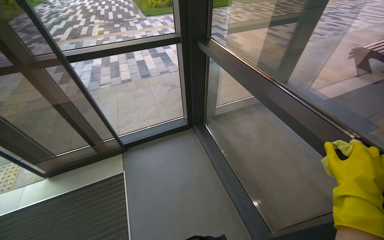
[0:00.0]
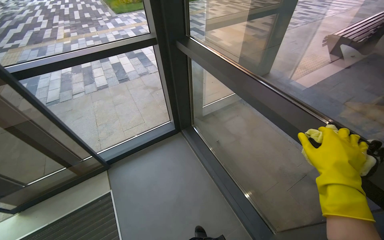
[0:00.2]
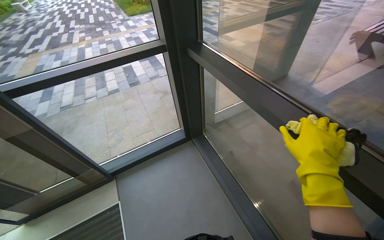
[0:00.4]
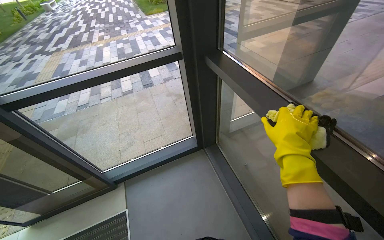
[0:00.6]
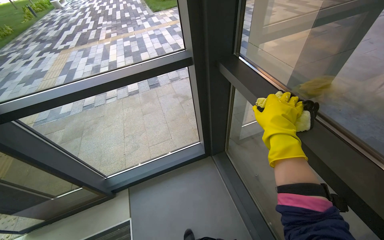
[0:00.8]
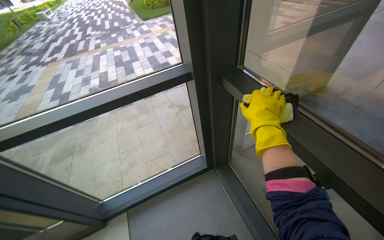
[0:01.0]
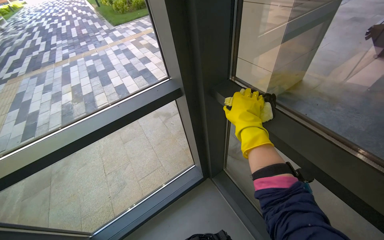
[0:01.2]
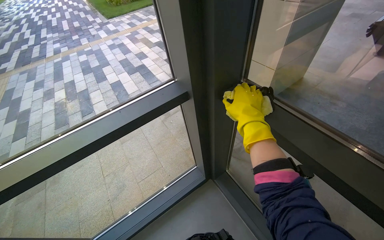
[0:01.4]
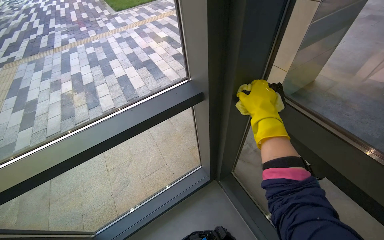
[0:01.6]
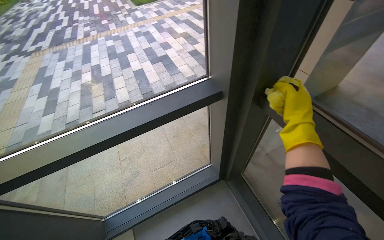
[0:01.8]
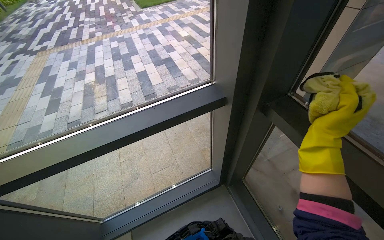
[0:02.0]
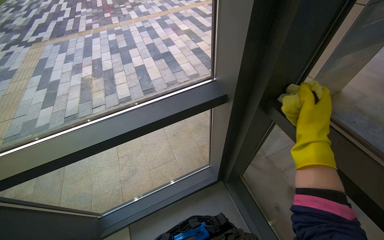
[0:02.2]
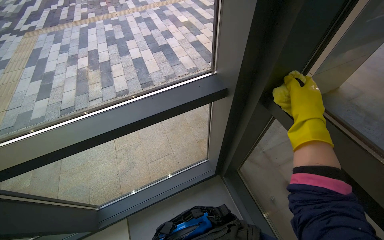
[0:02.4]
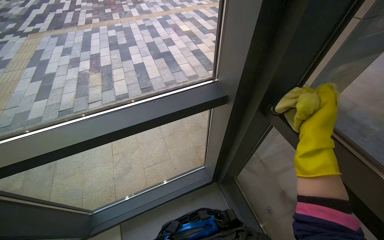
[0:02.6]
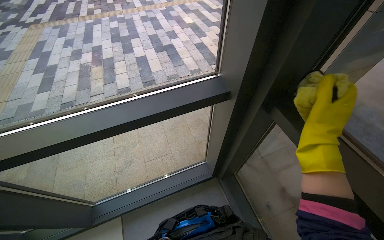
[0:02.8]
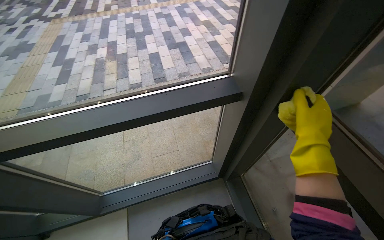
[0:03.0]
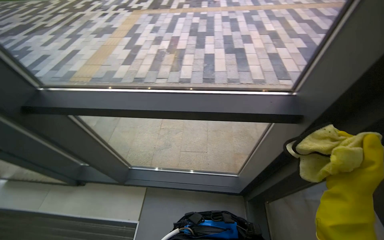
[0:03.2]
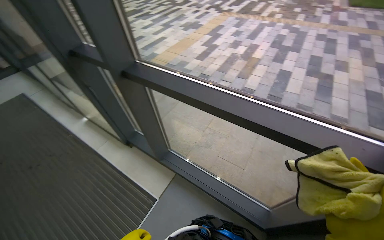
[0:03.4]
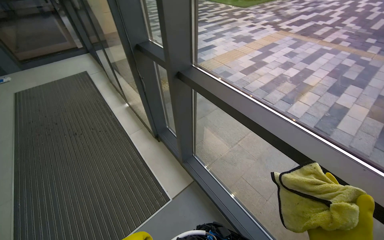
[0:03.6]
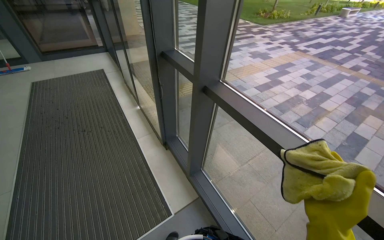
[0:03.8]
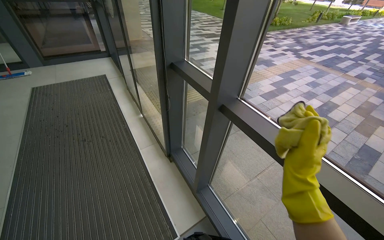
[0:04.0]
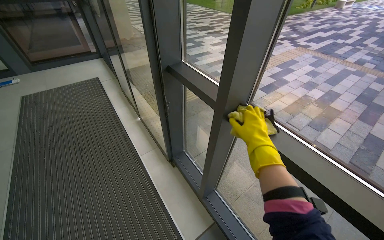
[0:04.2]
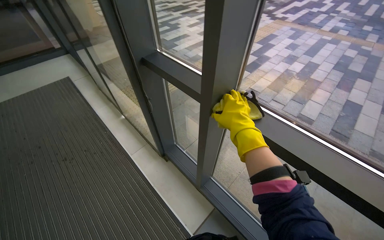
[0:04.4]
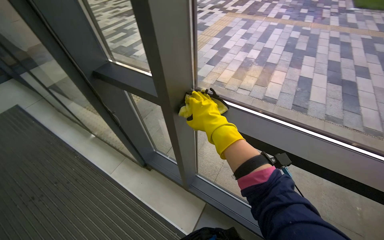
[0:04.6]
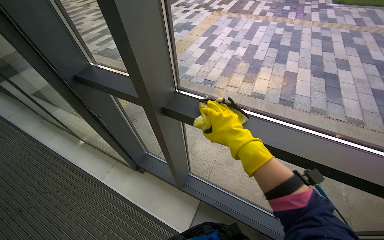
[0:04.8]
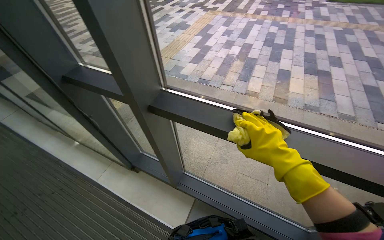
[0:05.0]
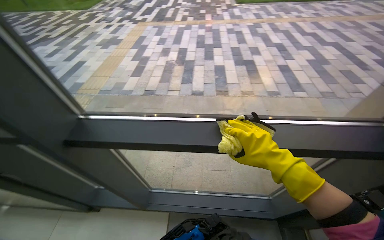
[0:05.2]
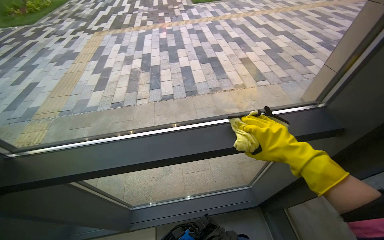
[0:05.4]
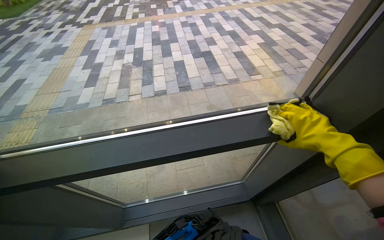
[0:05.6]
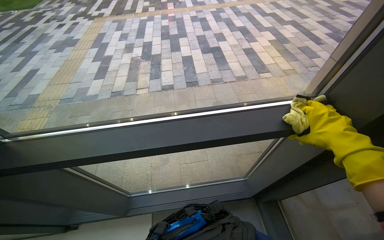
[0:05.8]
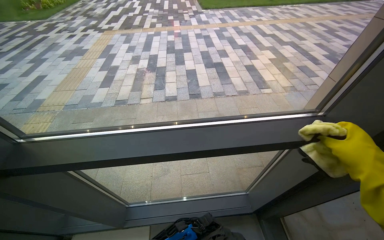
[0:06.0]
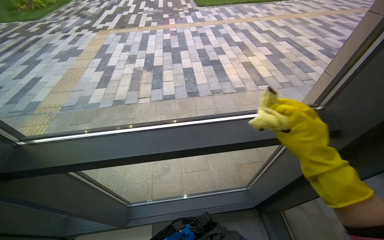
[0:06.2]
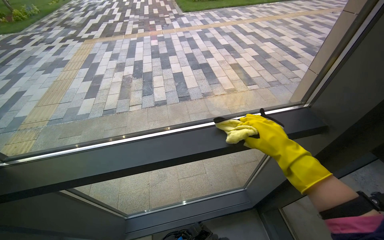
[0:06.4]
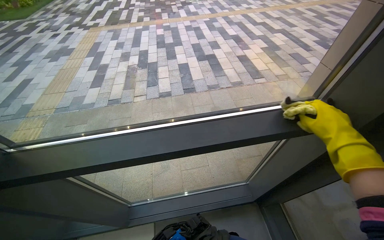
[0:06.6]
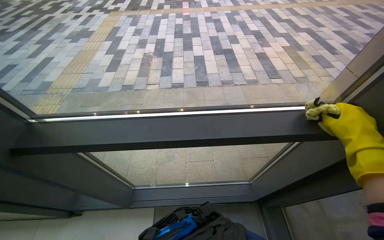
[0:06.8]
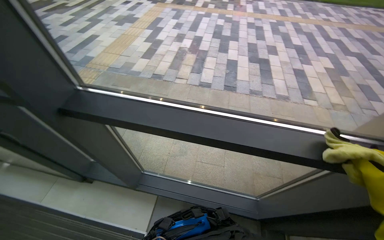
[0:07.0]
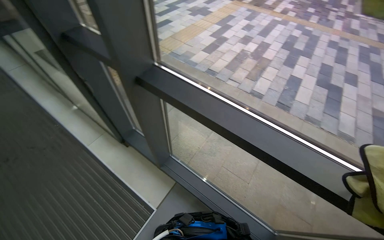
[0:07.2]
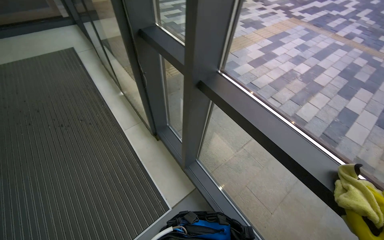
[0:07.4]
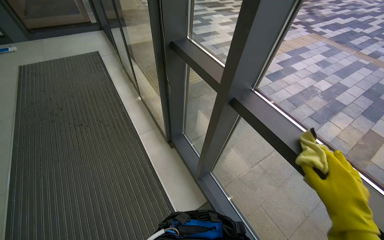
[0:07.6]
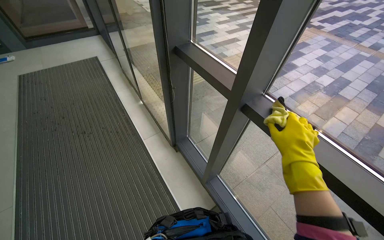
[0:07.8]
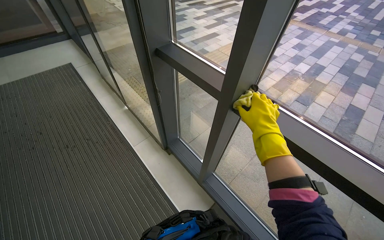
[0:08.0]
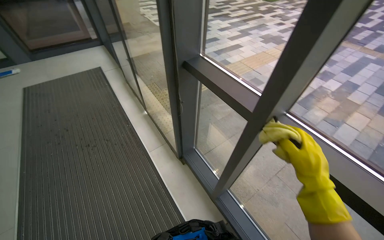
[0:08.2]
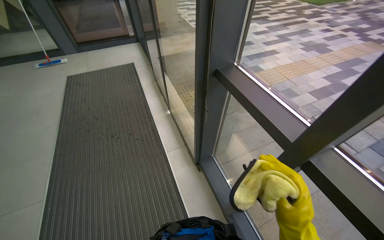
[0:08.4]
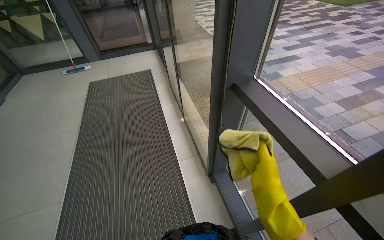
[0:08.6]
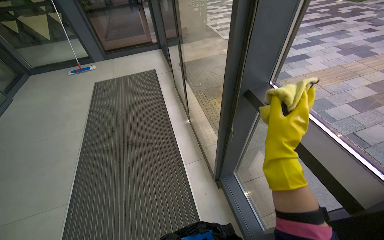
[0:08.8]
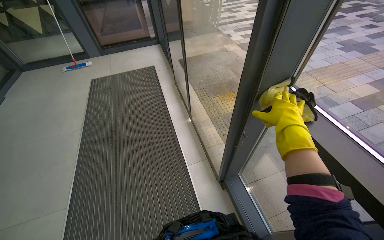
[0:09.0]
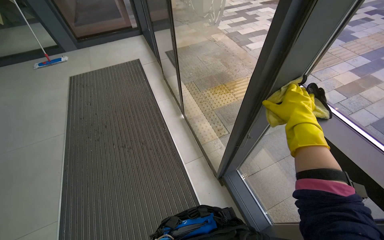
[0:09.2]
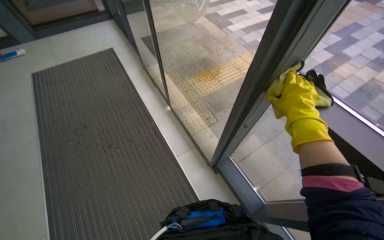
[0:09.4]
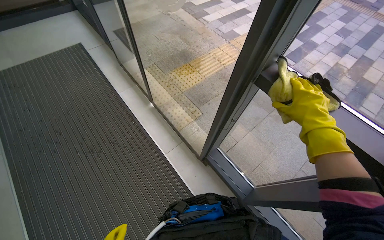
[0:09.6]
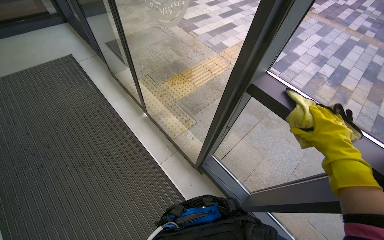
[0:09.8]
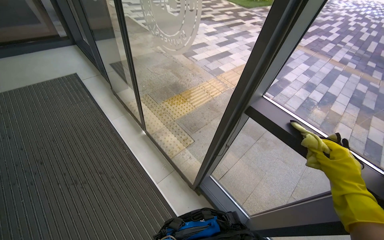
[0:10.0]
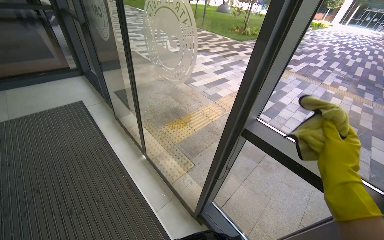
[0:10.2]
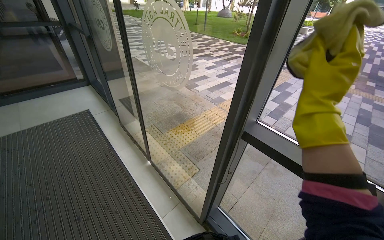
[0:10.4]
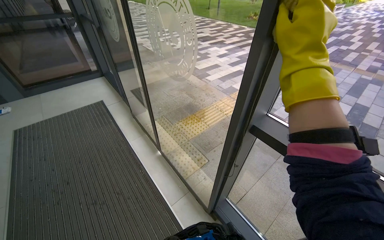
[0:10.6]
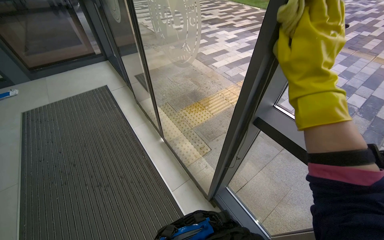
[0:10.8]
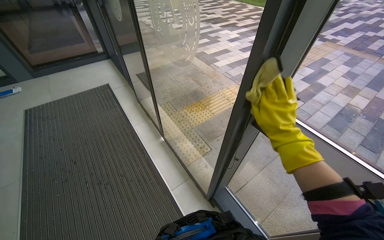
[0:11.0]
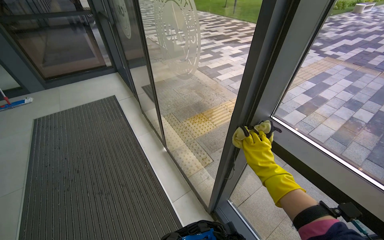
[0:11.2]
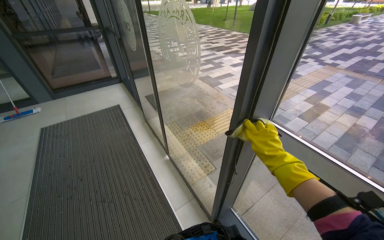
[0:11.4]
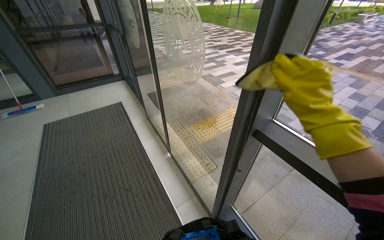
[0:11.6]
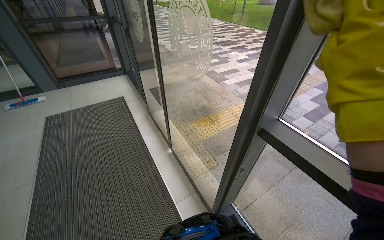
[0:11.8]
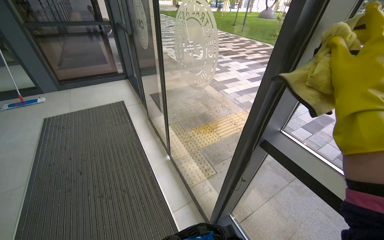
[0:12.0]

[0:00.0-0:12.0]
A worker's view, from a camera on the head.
Job: wiping surfaces.
The whole recording: Wiping window frames with cloth. The worker wipes the black window frames with a yellow cloth.
0:00.0 to 0:01.6: The camera is carried roughly 90 cm.
0:03.0 to 0:04.4: The camera travels about 60 cm. The wearer looks roughly 60 degrees further to the left.
0:04.4 to 0:06.0: The wearer looks some 50 degrees further to the right.
0:06.0 to 0:07.6: The head turns to the left by roughly 65 degrees.
0:07.6 to 0:09.0: The camera travels approximately 40 cm.
0:09.0 to 0:10.4: The head rotates some 25 degrees to the right.

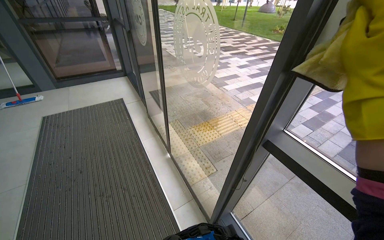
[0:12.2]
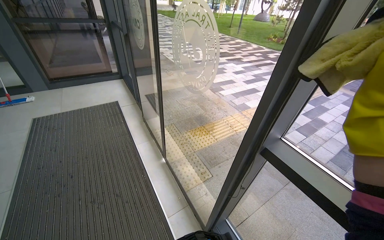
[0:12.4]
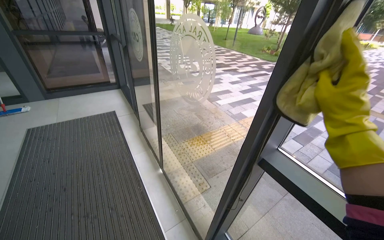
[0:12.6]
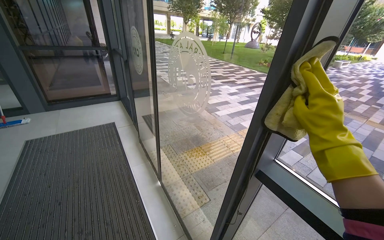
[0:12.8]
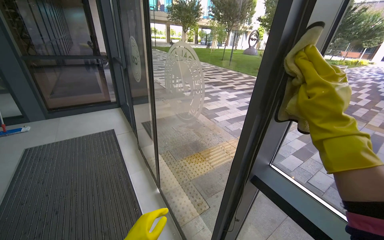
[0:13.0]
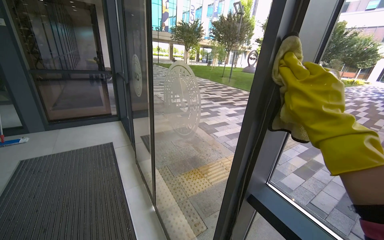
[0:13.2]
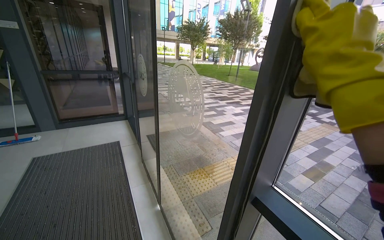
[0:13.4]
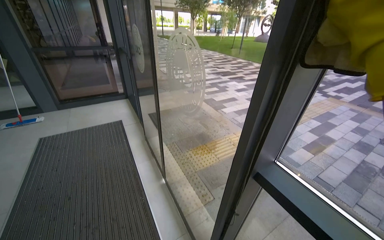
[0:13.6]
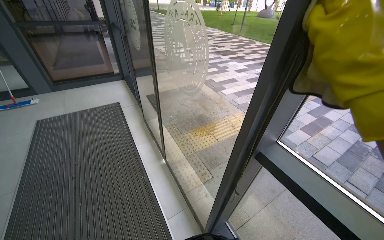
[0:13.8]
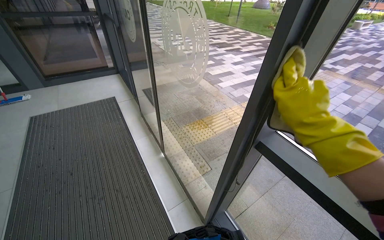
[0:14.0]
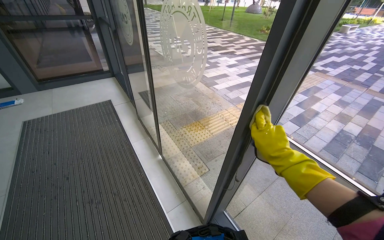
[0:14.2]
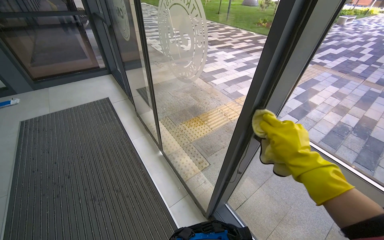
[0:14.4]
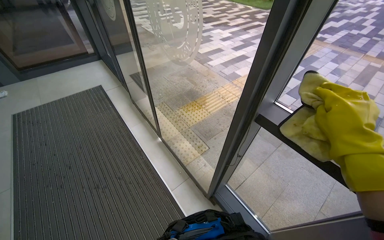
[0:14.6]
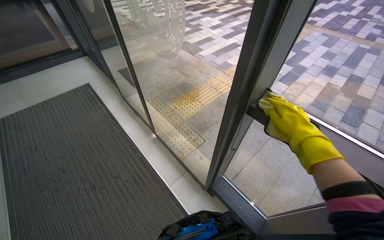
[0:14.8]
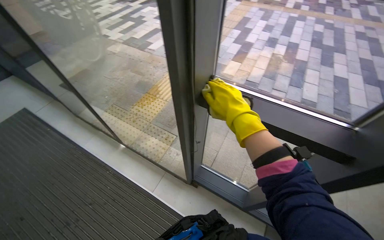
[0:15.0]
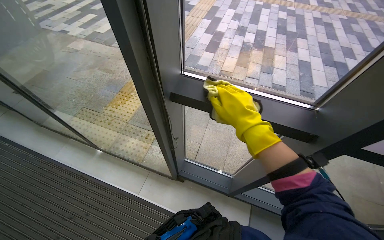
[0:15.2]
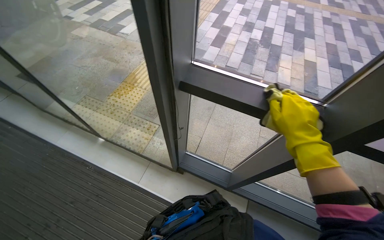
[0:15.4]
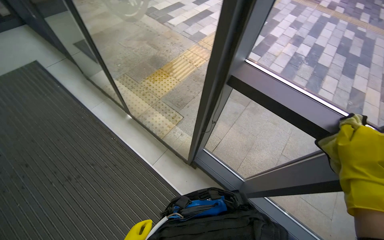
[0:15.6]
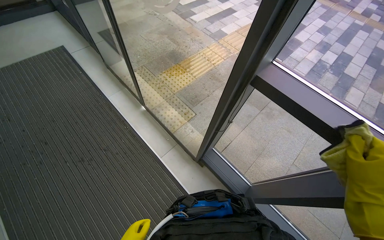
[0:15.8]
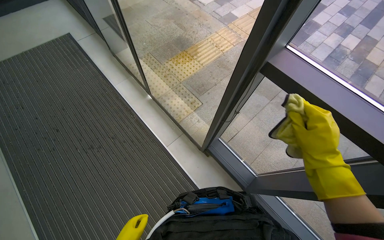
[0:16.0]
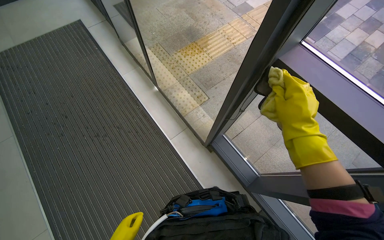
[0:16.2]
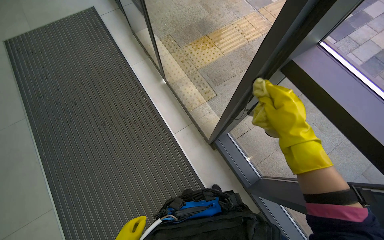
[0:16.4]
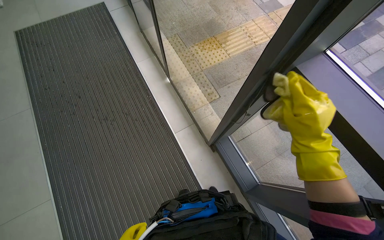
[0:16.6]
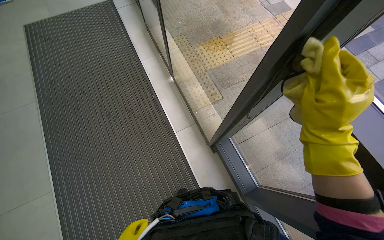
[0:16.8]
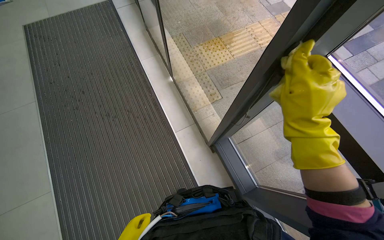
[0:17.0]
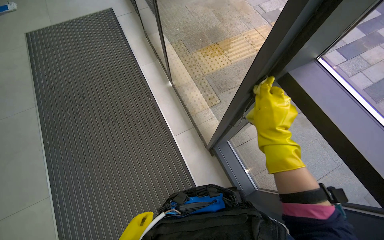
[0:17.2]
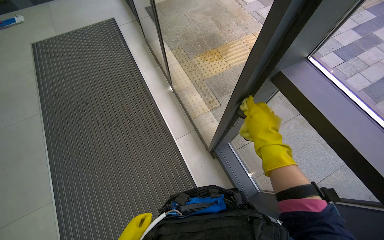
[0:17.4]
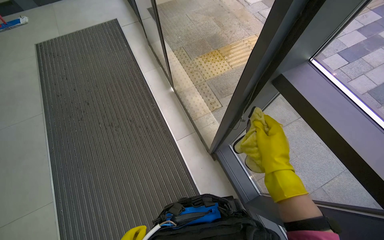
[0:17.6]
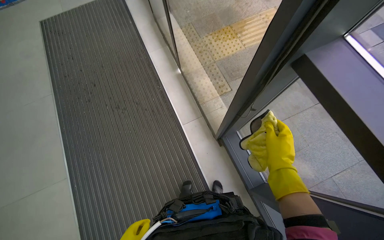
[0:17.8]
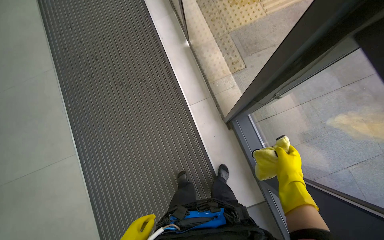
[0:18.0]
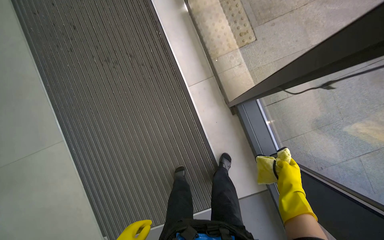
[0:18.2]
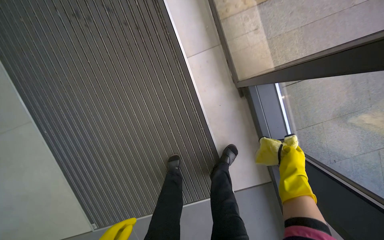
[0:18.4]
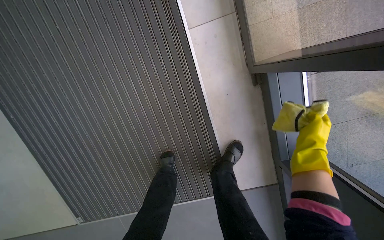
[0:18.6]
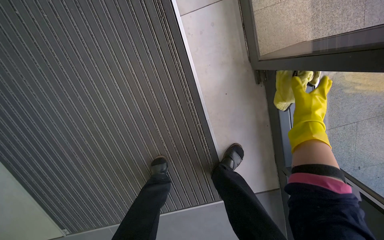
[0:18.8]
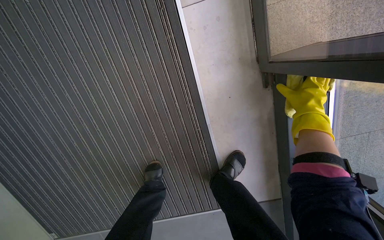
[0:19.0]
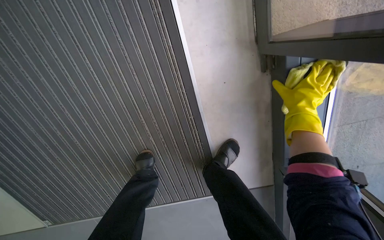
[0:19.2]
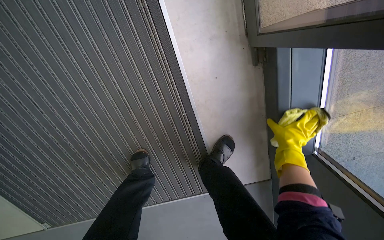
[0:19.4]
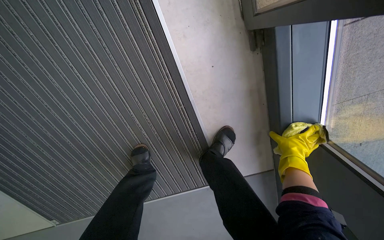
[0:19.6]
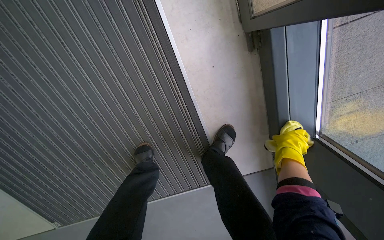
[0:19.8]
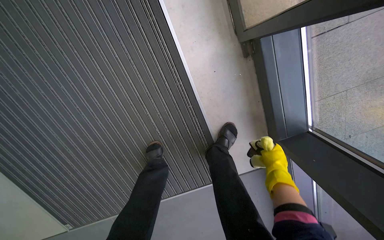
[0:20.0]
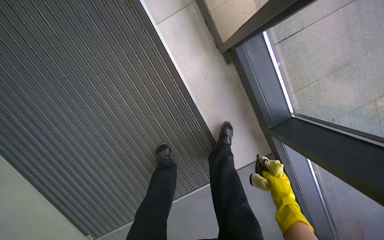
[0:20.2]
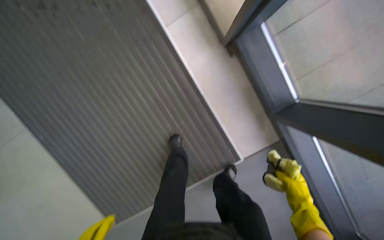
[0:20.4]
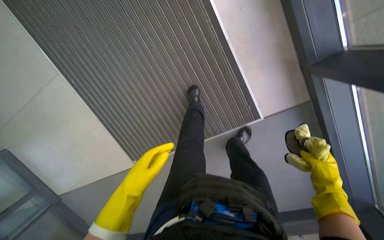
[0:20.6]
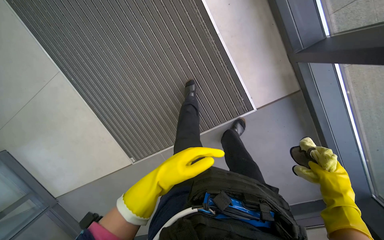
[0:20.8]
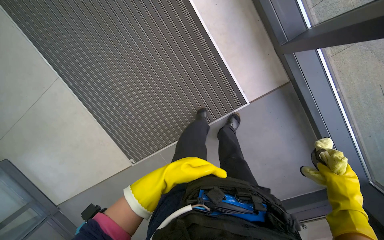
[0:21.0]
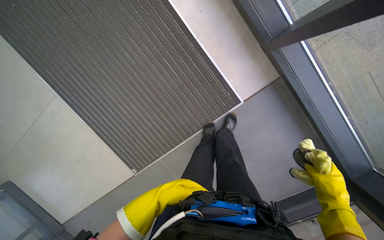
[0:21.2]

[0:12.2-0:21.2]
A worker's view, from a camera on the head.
Job: wiping surfaces.
The whole recording: Wiping window frames with cloth. The worker wipes the black window frames with a yellow cloth.
0:13.8 to 0:15.2: The wearer looks roughly 40 degrees further to the right. The view tilts about 15 degrees downward.
0:15.2 to 0:16.6: The wearer's head swings roughly 40 degrees to the left.
0:16.6 to 0:18.2: The view tips downward by some 20 degrees. The right hand moves farther from the camera and down the picture, approximately 50 cm.
0:18.2 to 0:19.8: The wearer moves about 60 cm. The view tilts roughly 25 degrees downward.
0:19.8 to 0:21.2: The camera pitches upward, by about 15 degrees. The right hand heads down the picture, covering approximately 40 cm.
